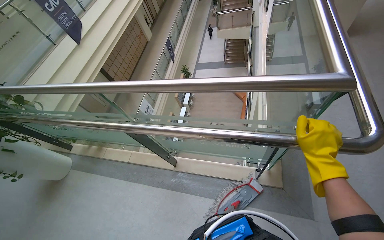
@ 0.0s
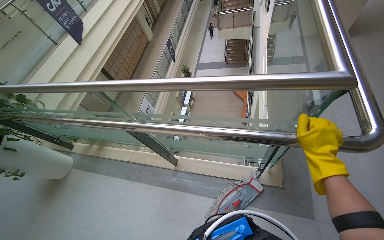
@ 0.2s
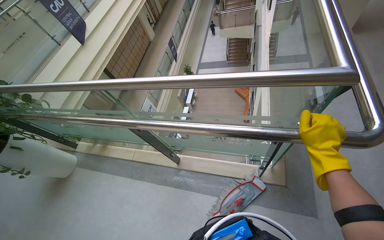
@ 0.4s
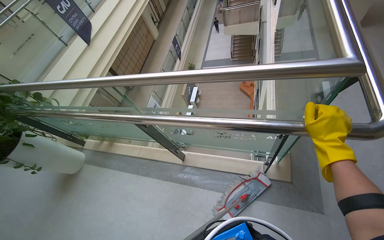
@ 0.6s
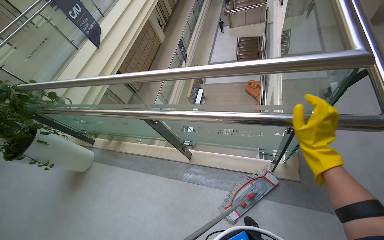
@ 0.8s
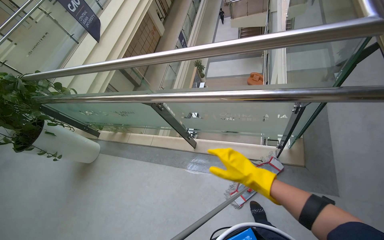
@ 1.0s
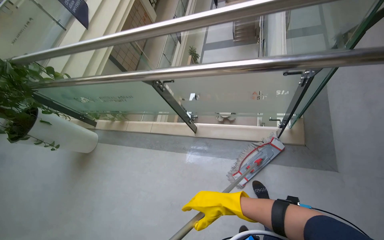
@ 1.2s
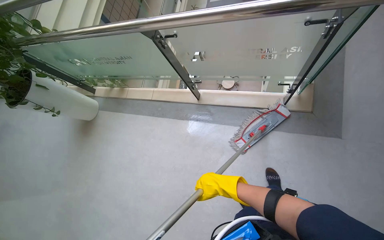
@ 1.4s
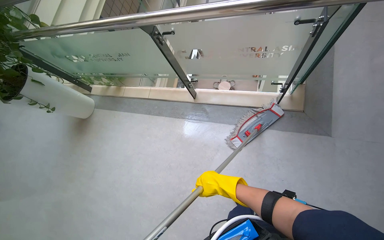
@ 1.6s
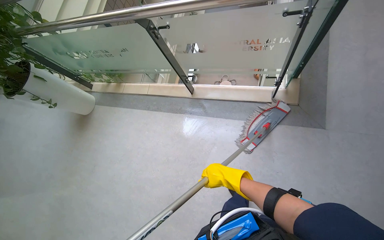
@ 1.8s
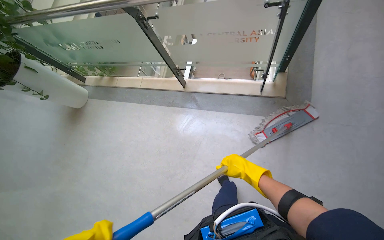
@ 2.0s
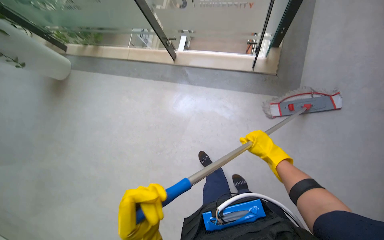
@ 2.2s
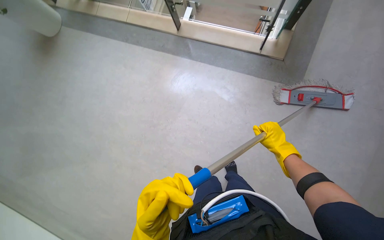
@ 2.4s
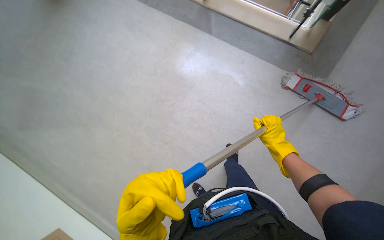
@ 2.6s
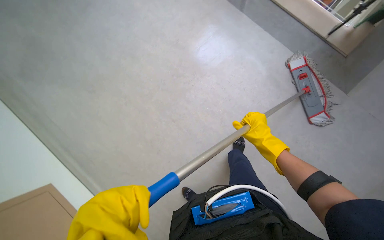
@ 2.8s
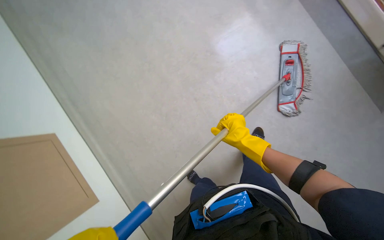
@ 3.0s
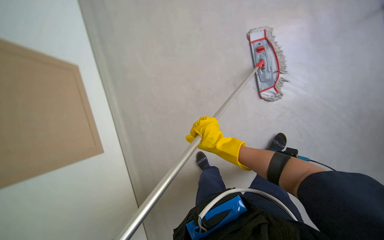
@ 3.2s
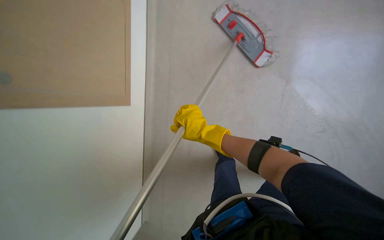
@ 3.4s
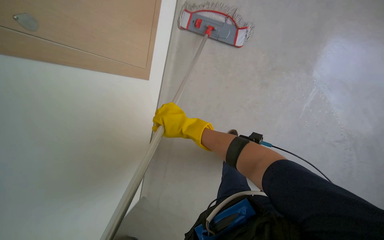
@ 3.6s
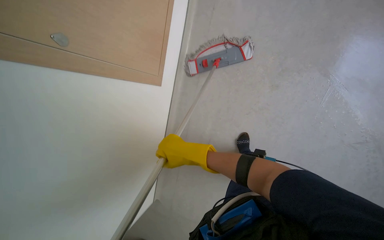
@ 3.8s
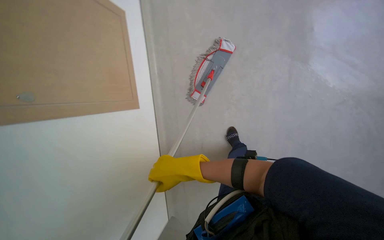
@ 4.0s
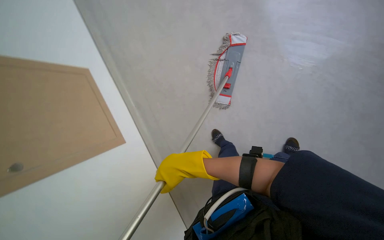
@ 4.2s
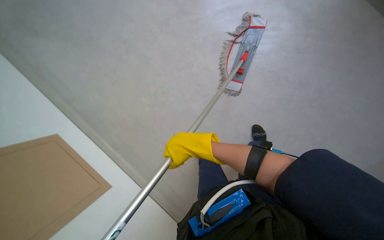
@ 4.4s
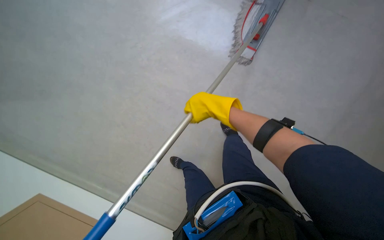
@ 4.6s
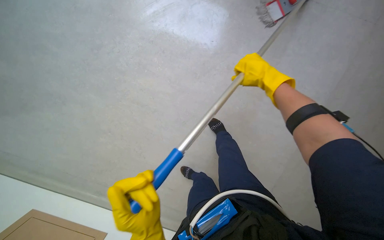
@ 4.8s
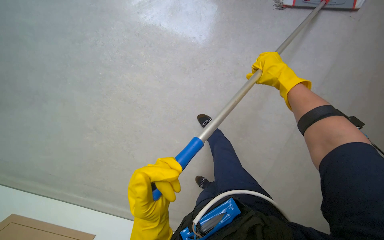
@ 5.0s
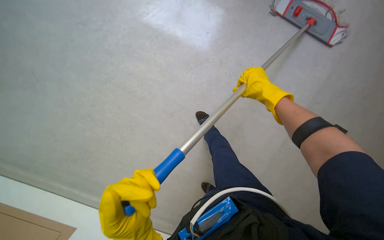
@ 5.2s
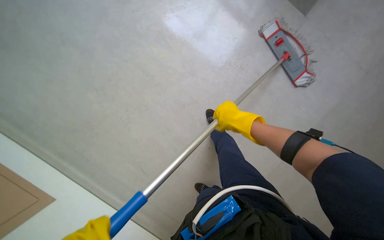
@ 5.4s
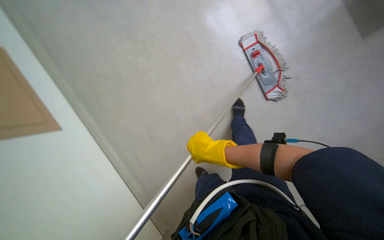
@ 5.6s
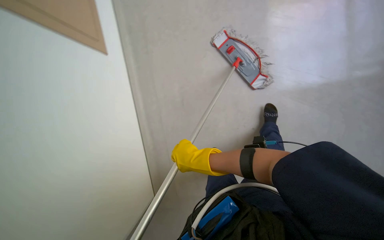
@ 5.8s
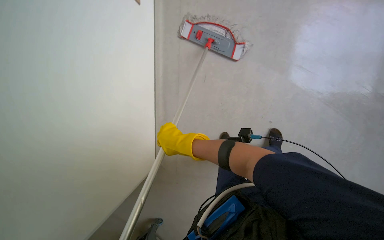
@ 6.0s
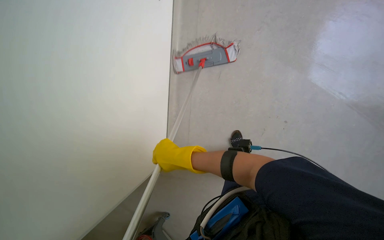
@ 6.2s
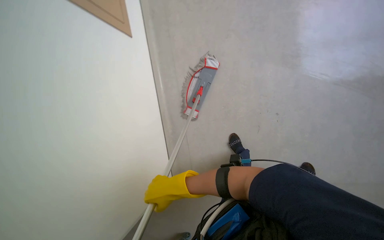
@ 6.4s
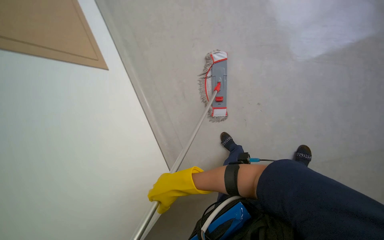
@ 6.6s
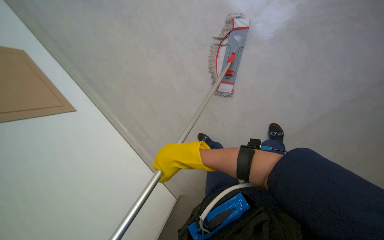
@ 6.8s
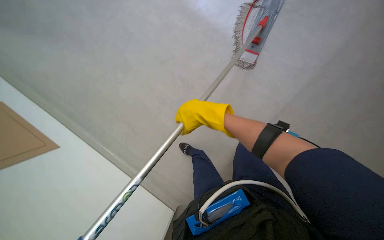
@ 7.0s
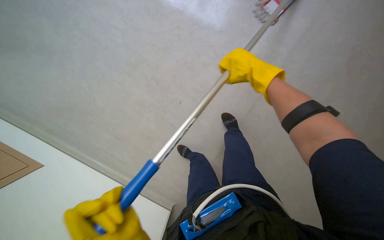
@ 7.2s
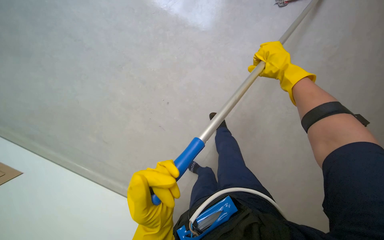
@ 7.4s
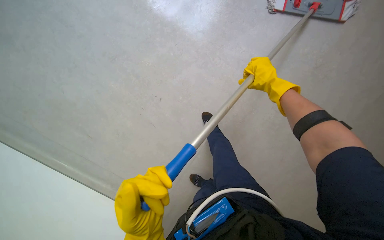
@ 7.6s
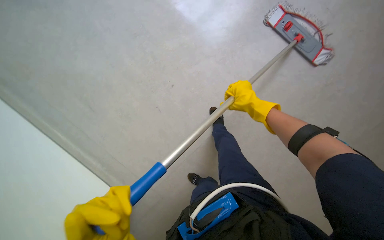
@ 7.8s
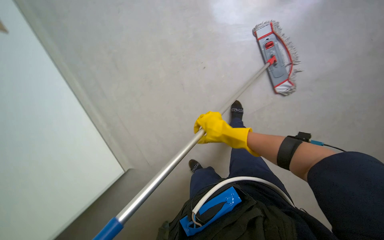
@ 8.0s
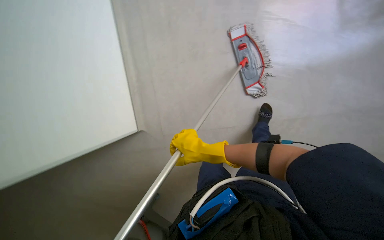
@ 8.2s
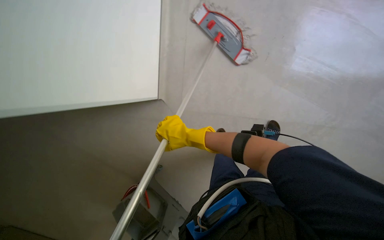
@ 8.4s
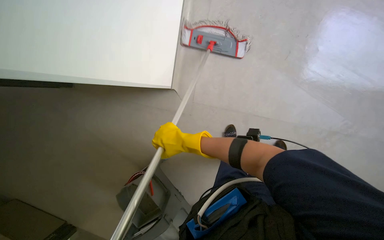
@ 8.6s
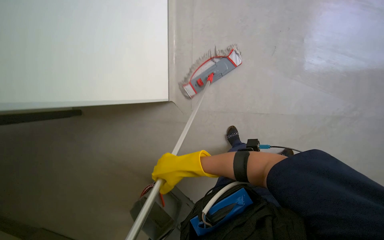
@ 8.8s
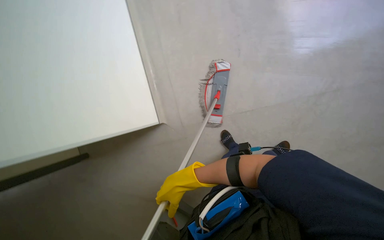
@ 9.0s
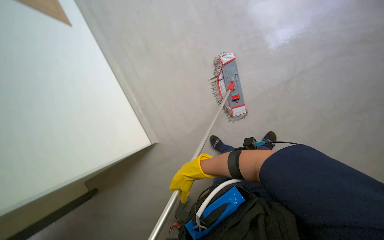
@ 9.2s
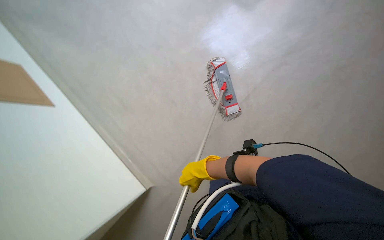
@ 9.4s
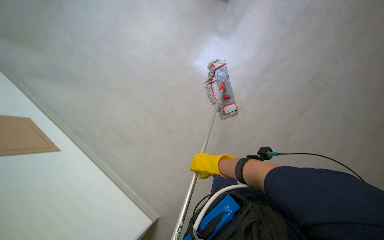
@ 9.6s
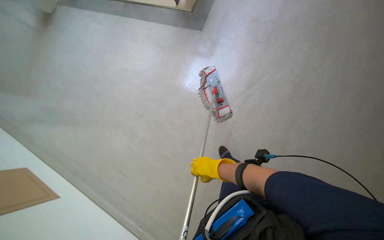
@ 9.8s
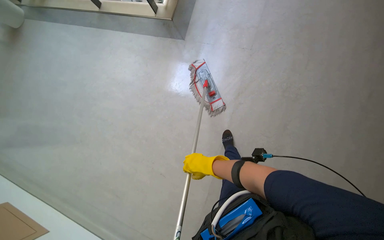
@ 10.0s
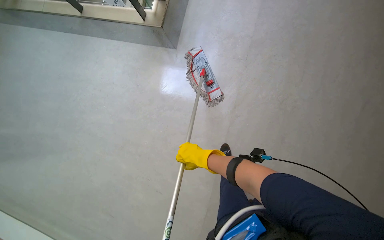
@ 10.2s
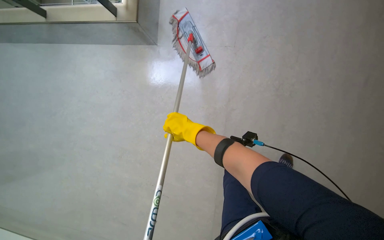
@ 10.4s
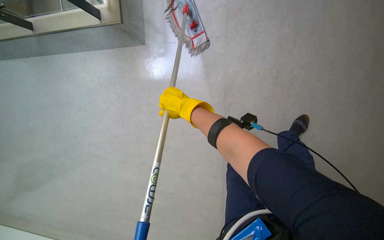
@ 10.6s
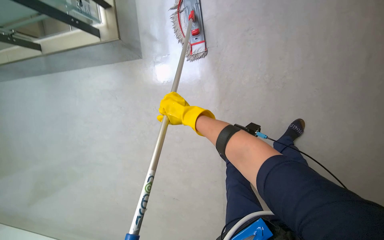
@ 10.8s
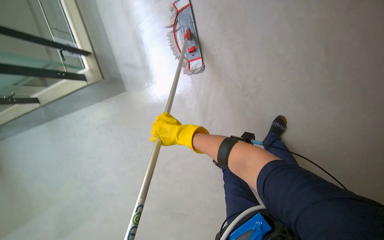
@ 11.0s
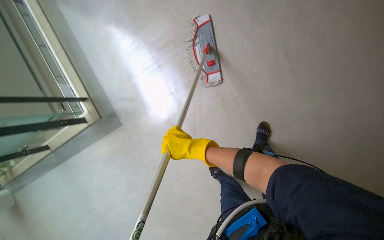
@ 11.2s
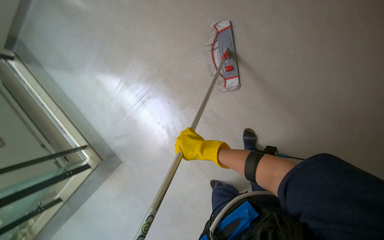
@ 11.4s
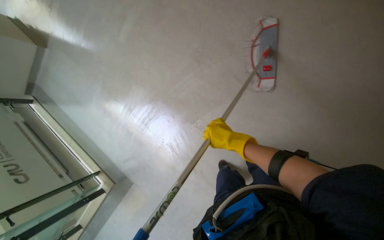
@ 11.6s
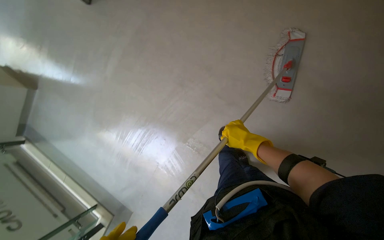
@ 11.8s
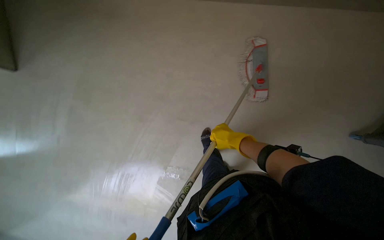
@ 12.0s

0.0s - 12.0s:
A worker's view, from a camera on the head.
Job: mopping floor.
The whole recording: Mopping hallway floor. The worker mops the hallway floor with a flat mop, occasionally cleaning the mop in the bucket.
0.0s - 1.6s: The wearer looks some 15 degrees further downward. The right hand moves down the picture and to the left, approximately 70 cm.
1.6s - 3.0s: The wearer looks about 25 degrees further downward. The right hand goes to the right and returns, roughly 35 cm each way.
3.0s - 4.4s: The scene rotates counterclockwise by about 60 degrees.
7.6s - 9.0s: The right hand heads down the picture, covering roughly 25 cm.
9.0s - 10.4s: The camera travels some 60 cm. The scene rotates counterclockwise by some 35 degrees.
10.4s - 12.0s: The camera travels some 70 cm. The camera pitches upward, by some 25 degrees. Everything in view rotates roughly 70 degrees counterclockwise.

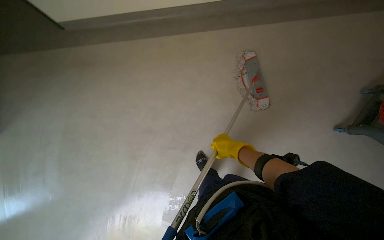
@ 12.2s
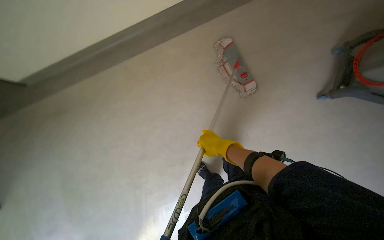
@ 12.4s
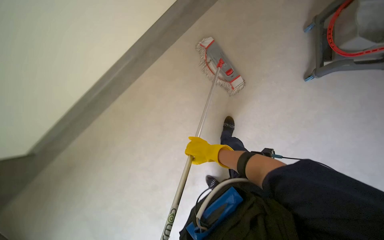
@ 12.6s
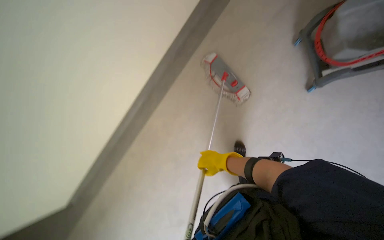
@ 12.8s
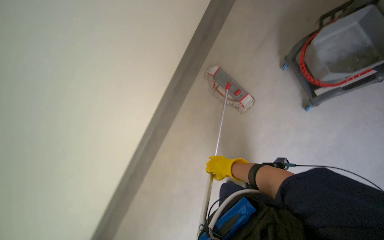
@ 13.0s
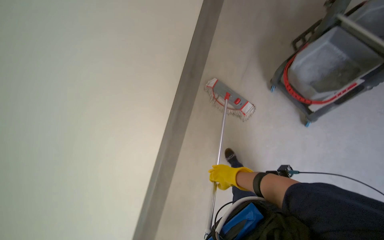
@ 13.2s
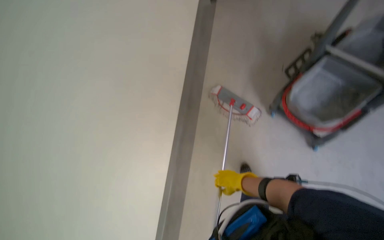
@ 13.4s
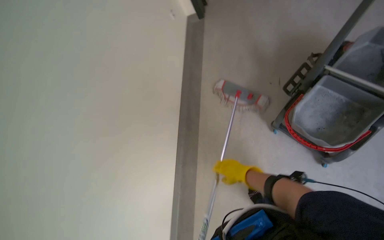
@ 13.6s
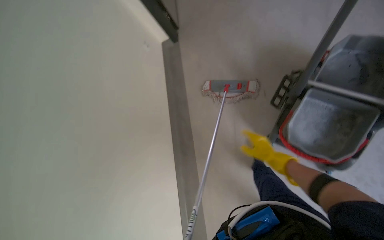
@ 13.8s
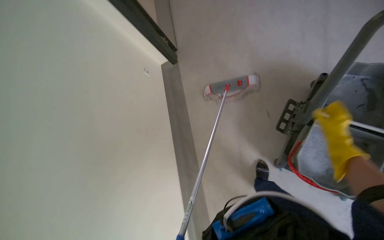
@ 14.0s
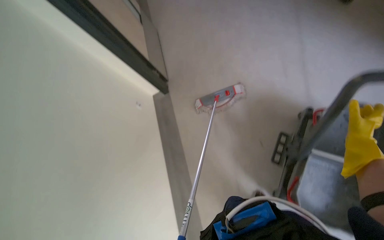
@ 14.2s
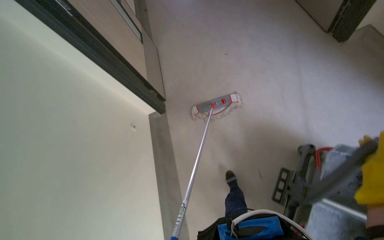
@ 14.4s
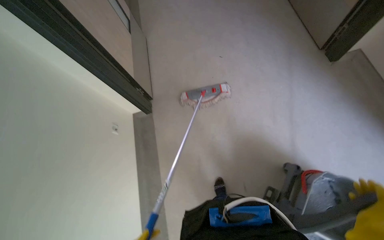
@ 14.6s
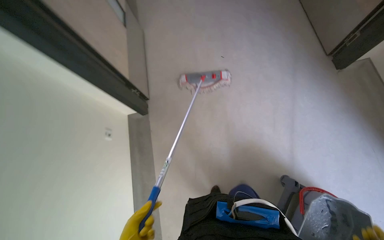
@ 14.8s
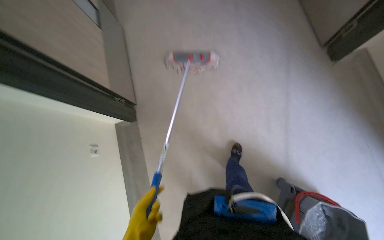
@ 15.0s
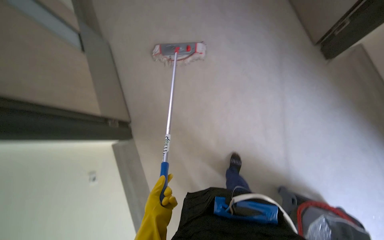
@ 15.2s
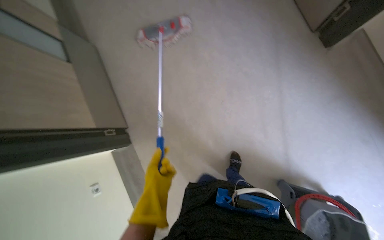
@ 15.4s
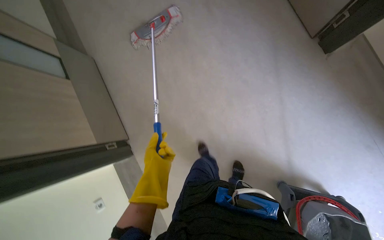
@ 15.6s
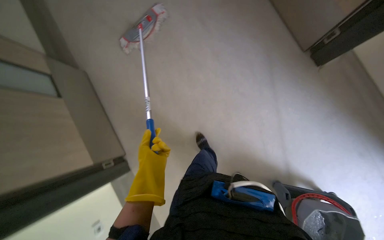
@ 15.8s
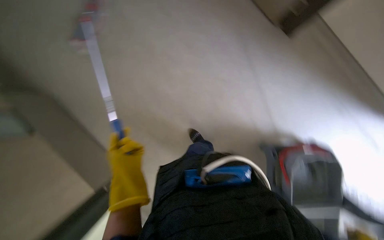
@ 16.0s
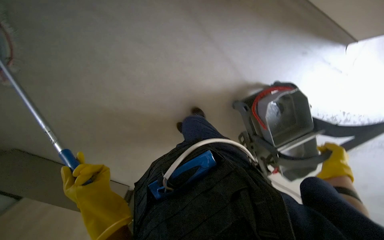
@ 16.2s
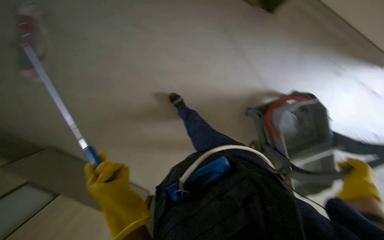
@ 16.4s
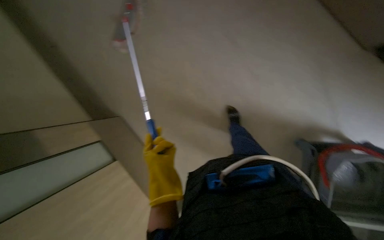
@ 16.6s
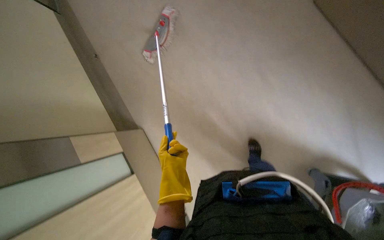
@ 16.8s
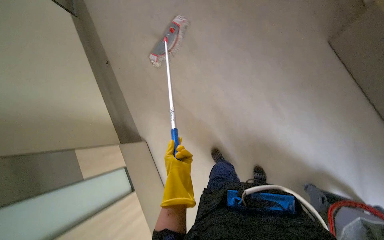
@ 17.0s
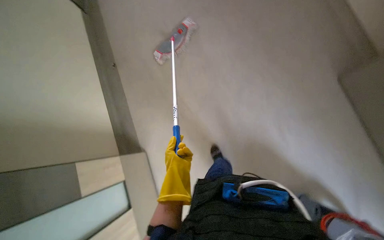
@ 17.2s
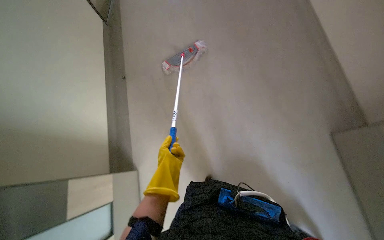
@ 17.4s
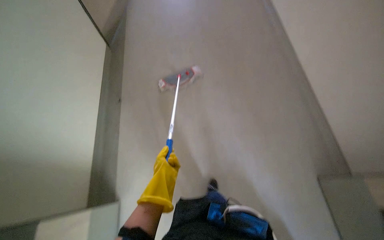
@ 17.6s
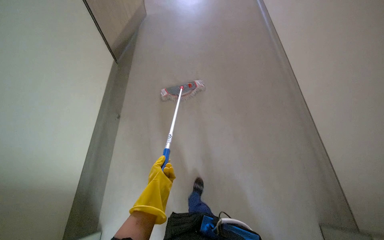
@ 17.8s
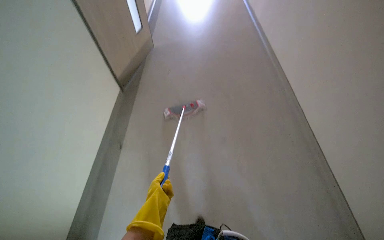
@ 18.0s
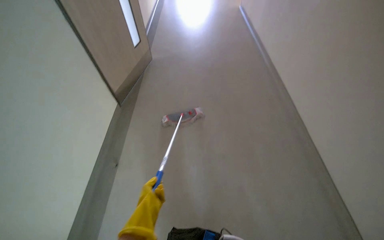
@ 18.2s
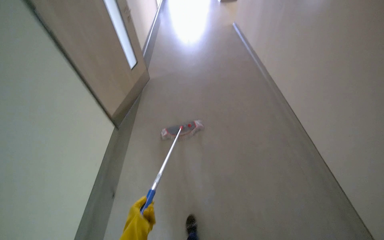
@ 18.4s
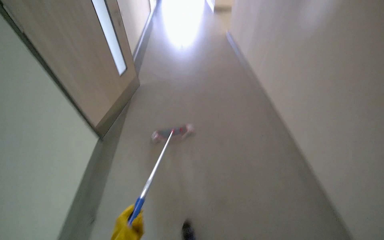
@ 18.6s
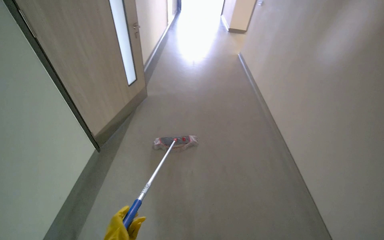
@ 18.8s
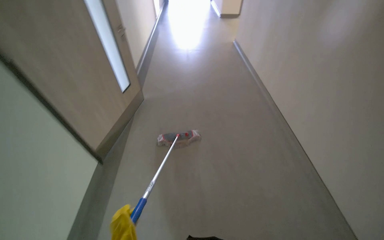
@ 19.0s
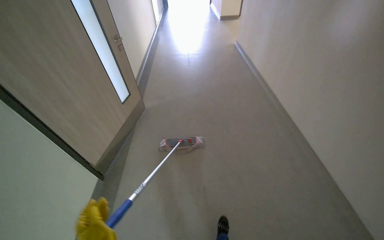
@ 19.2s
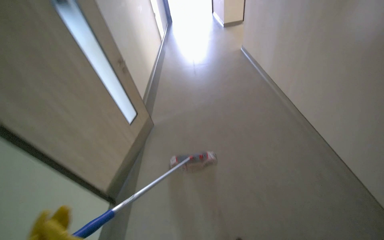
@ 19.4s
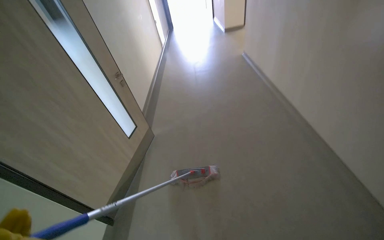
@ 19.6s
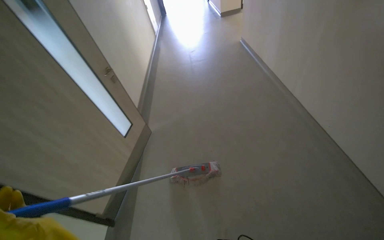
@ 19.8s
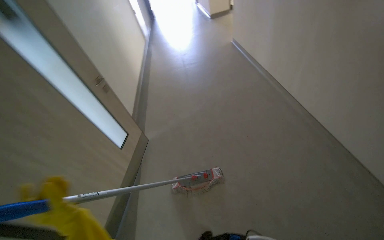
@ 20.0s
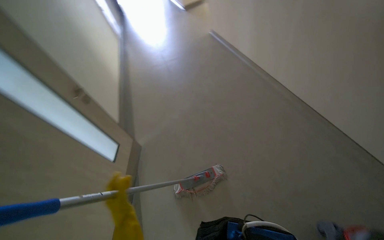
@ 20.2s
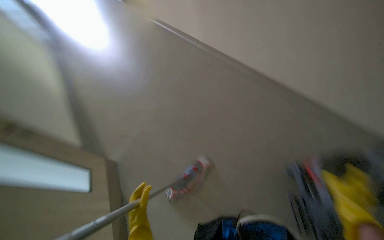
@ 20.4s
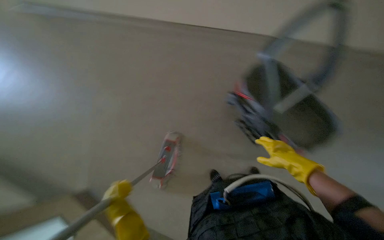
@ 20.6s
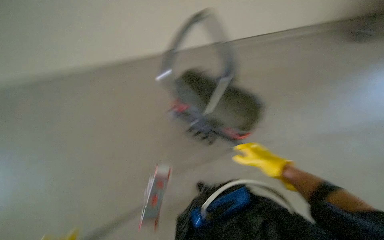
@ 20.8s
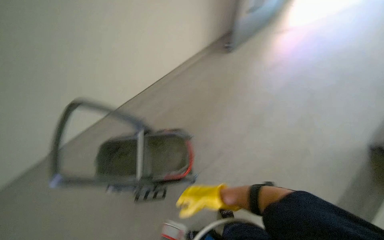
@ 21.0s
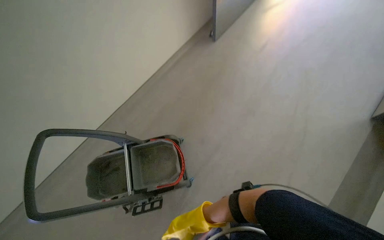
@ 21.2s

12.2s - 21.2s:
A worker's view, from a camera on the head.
Job: mopping floor.
The whole recording: Mopping hallway floor. The worker mops the hallway floor with a flat mop, occasionally cleaning the mop in the bucket.
12.2s - 13.8s: The head travels about 50 cm. The wearer looks about 15 degrees further upward. The scene turns about 40 degrees counterclockwise in the picture.
13.8s - 15.2s: The camera travels about 1 m.
16.6s - 18.2s: The wearer looks approximately 40 degrees further upward. The scene turns about 35 degrees clockwise in the picture.
18.2s - 19.8s: The camera is carried about 50 cm.
